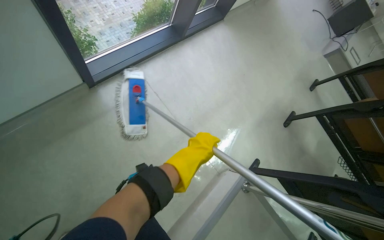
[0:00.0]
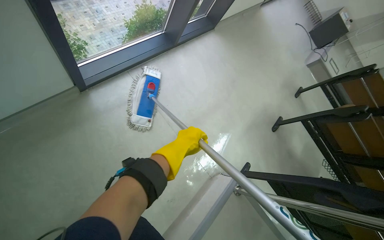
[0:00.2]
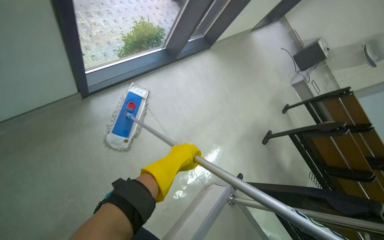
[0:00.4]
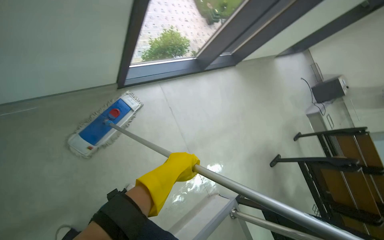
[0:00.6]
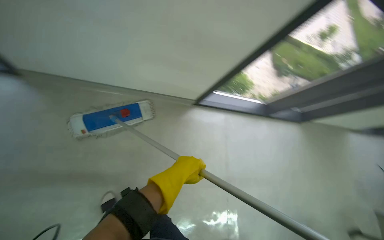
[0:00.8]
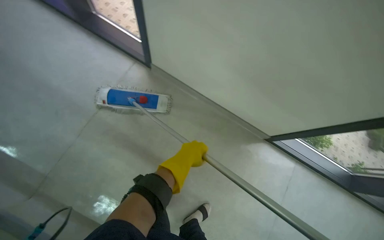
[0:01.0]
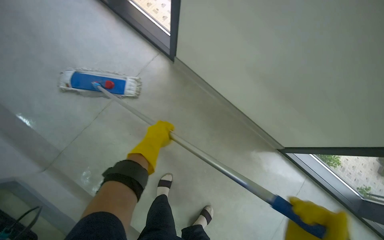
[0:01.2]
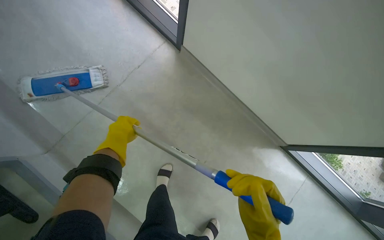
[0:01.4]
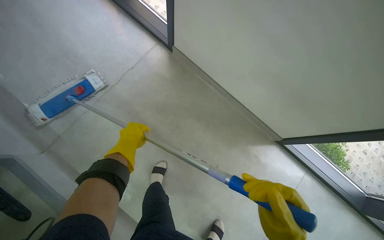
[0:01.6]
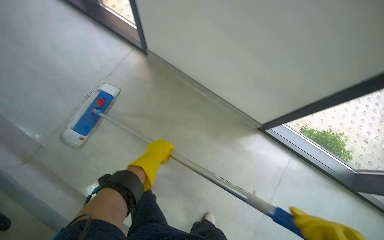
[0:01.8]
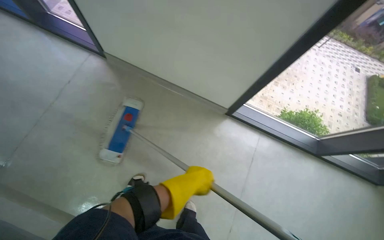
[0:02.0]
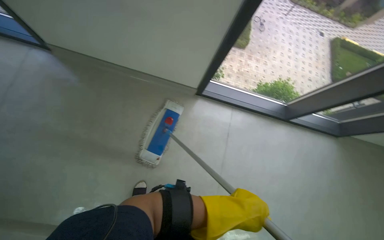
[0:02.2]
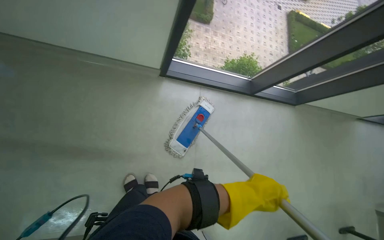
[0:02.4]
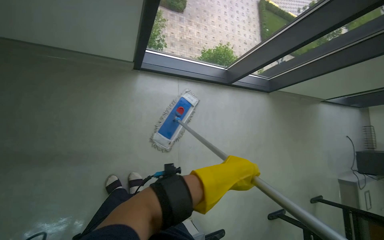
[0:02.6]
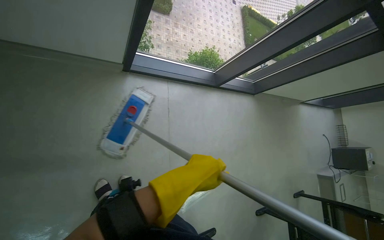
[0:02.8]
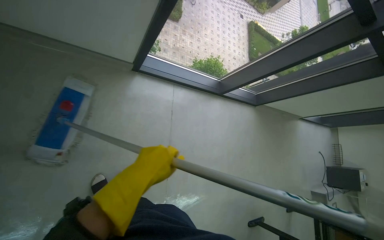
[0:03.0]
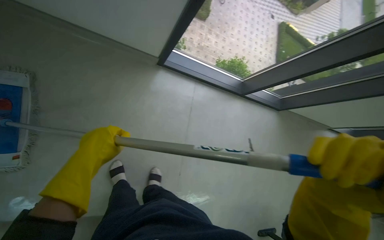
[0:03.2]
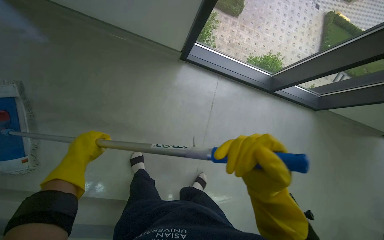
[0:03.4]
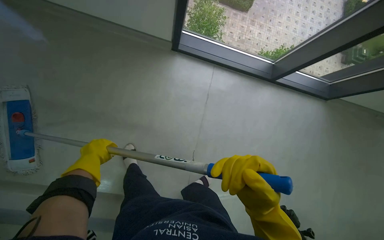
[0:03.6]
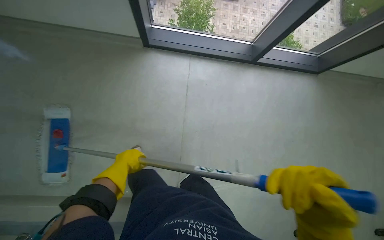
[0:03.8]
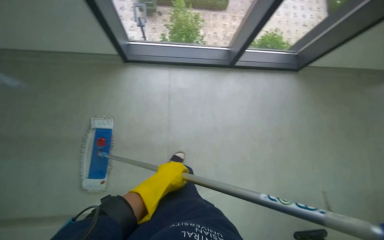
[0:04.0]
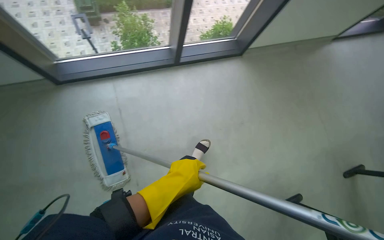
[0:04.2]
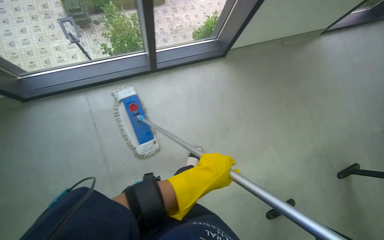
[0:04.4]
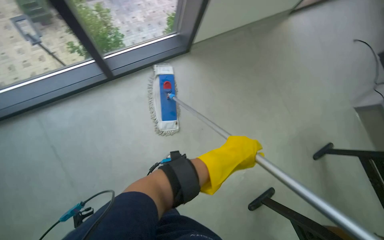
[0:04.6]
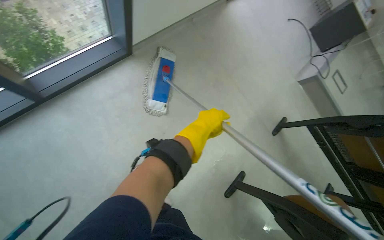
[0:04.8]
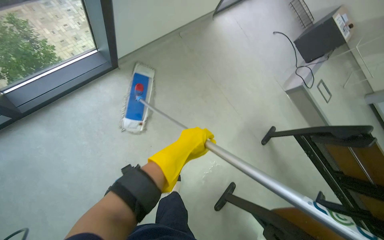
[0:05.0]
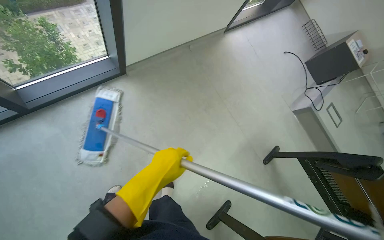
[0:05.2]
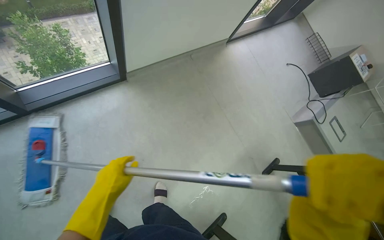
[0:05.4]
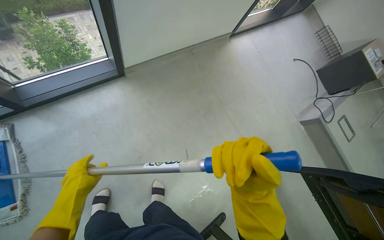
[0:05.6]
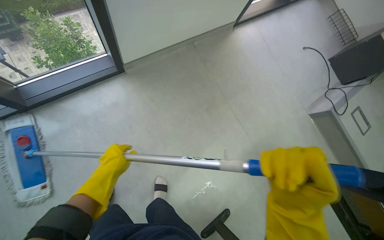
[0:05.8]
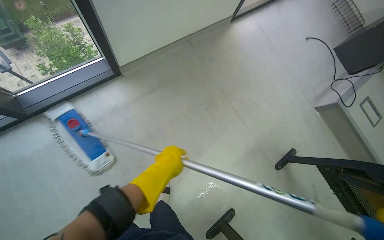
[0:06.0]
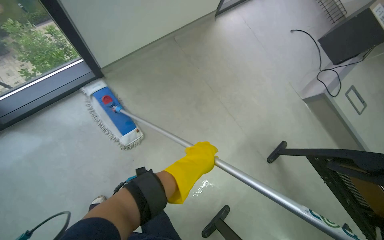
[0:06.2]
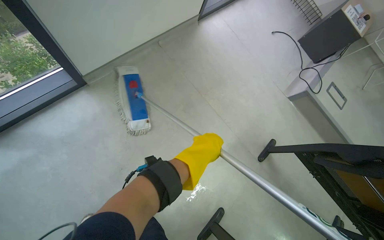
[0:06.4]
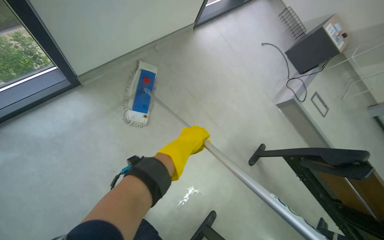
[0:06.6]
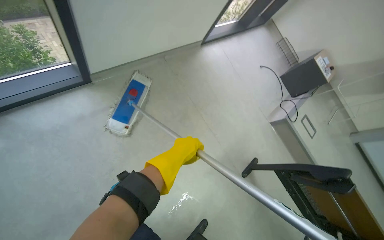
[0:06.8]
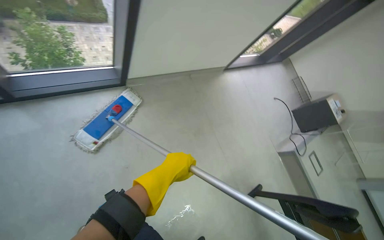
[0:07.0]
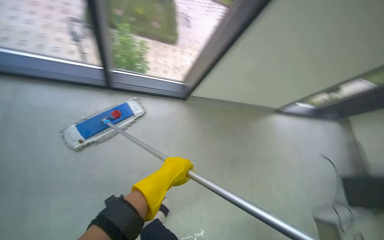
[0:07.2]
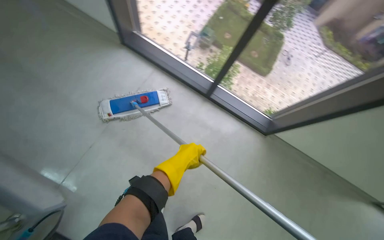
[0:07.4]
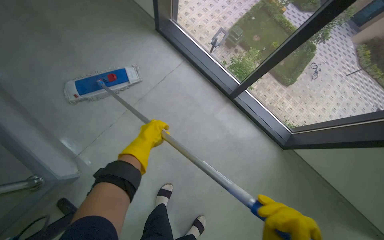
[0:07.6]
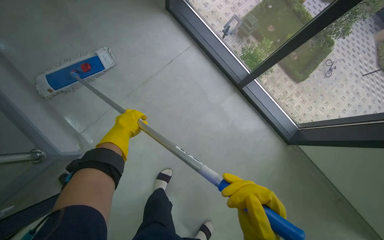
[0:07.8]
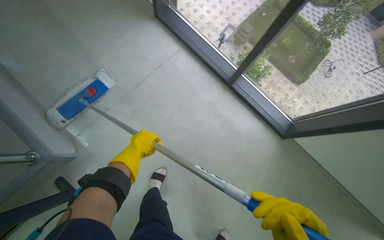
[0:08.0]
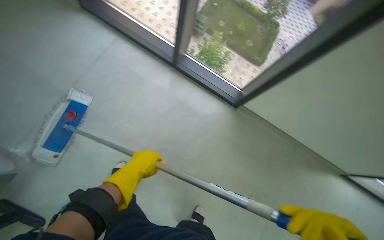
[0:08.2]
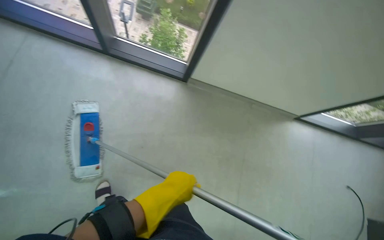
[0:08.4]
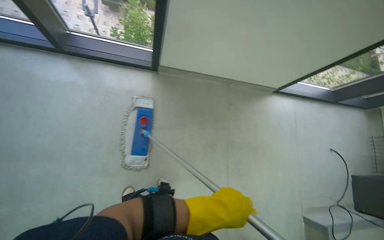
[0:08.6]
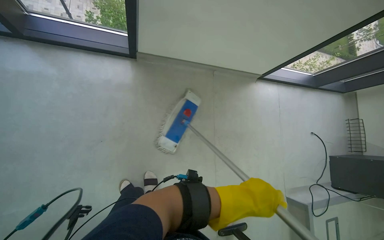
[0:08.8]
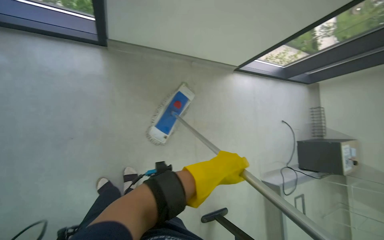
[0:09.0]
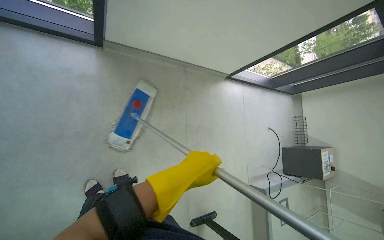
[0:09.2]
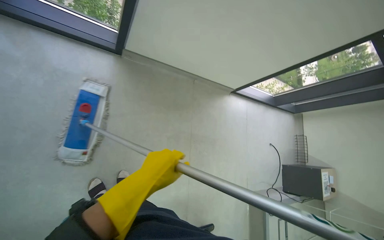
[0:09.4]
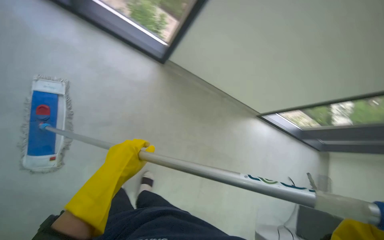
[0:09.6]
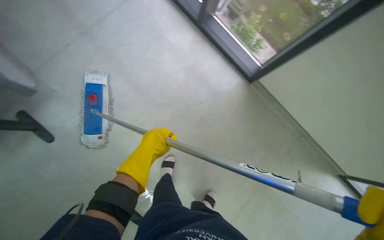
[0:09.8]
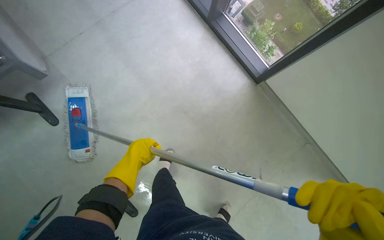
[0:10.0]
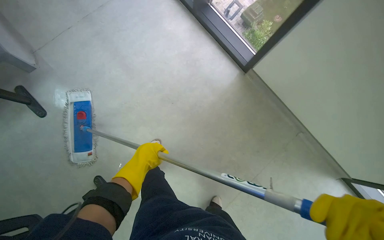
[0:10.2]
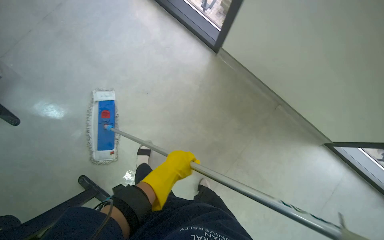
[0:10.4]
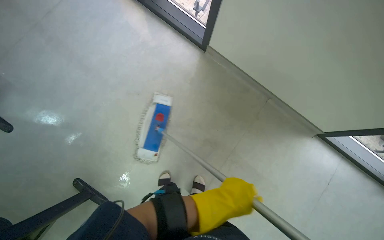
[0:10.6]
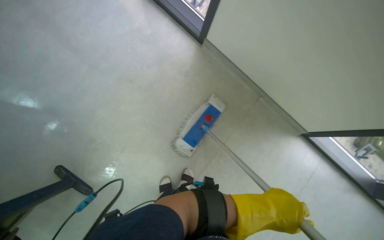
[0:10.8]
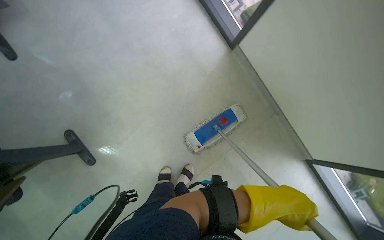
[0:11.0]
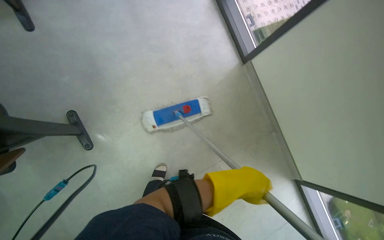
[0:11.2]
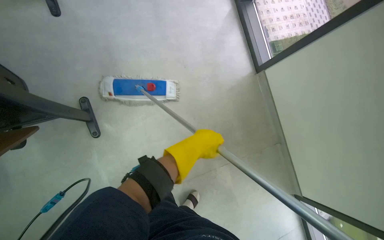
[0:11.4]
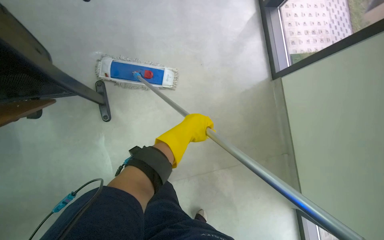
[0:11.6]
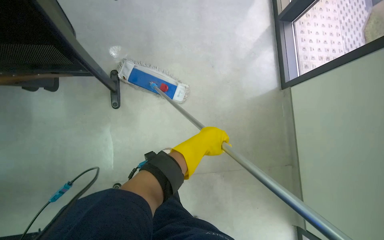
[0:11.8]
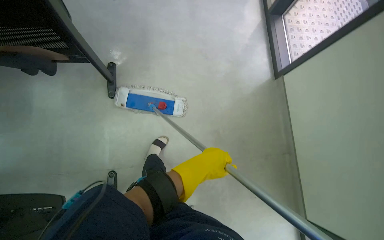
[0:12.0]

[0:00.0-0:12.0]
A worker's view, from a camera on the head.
Job: mopping floor.
The whole recording: Mopping building floor. The worker prepares the mop and mops the floor in the building hallway.
0:00.0 to 0:01.6: The camera pitches upward, by about 15 degrees. The scene turns roughly 25 degrees clockwise in the picture.
0:01.6 to 0:03.0: The wearer moves roughly 50 cm. The wearer looks roughly 45 degrees further to the right.
0:03.0 to 0:04.4: The head travels some 80 cm. The camera is aimed about 20 degrees further to the left. Everything in view rotates about 25 degrees counterclockwise.
0:04.4 to 0:06.0: The camera travels approximately 70 cm.
0:06.0 to 0:07.6: The camera travels some 70 cm. The head turns to the left by roughly 70 degrees. The wearer looks approximately 30 degrees further upward.
0:10.4 to 0:12.0: Everything in view rotates about 40 degrees clockwise.

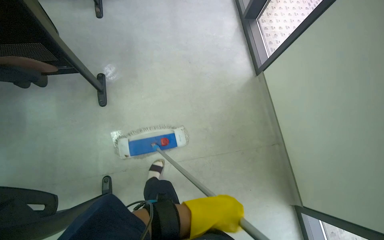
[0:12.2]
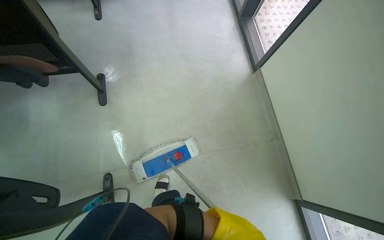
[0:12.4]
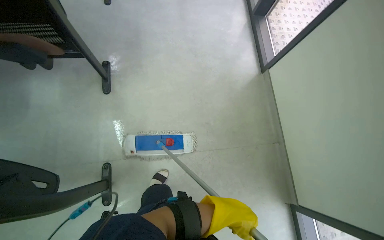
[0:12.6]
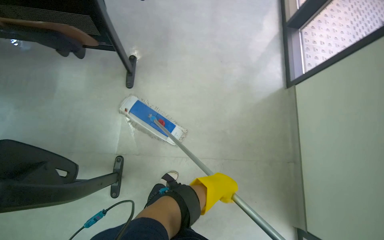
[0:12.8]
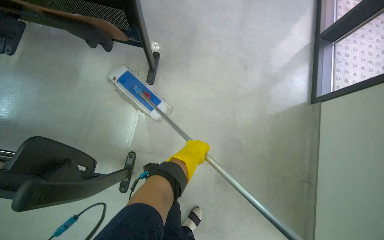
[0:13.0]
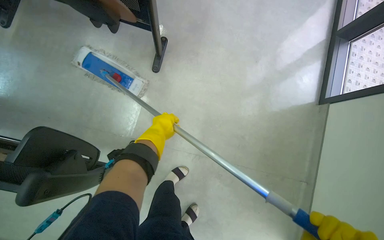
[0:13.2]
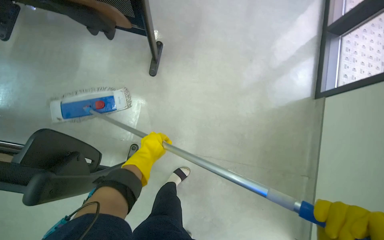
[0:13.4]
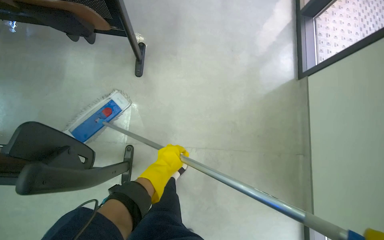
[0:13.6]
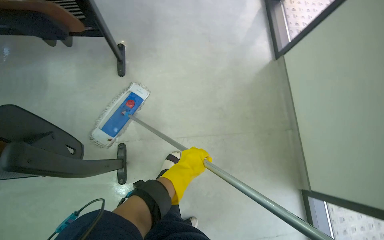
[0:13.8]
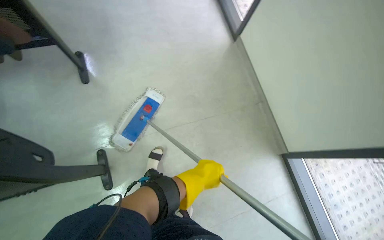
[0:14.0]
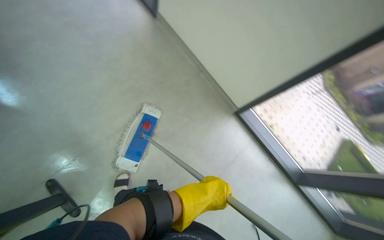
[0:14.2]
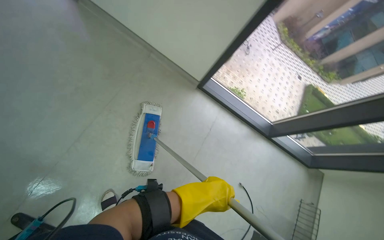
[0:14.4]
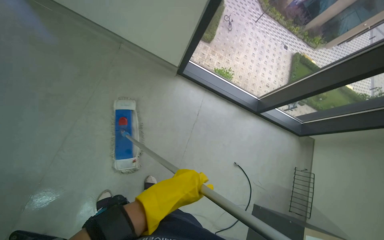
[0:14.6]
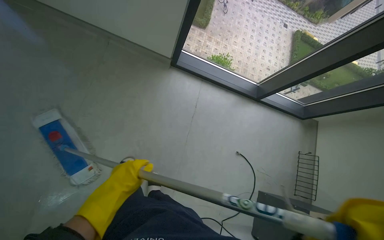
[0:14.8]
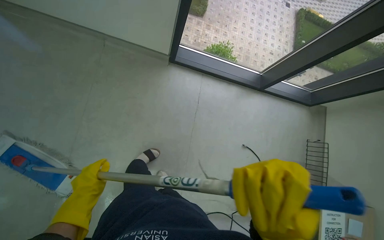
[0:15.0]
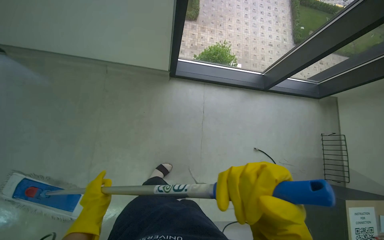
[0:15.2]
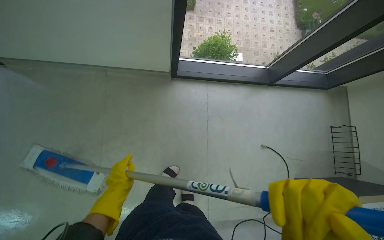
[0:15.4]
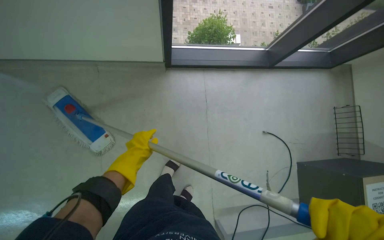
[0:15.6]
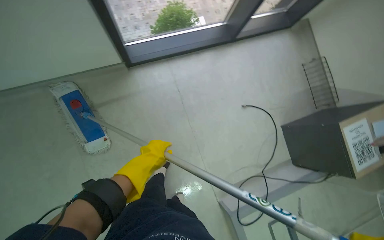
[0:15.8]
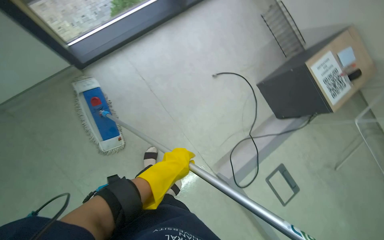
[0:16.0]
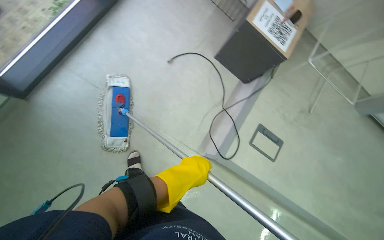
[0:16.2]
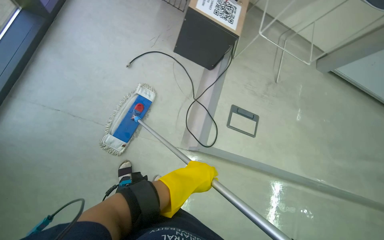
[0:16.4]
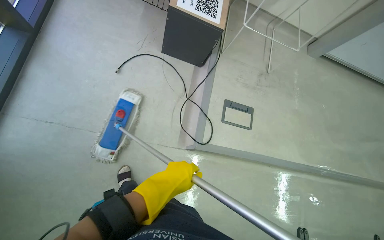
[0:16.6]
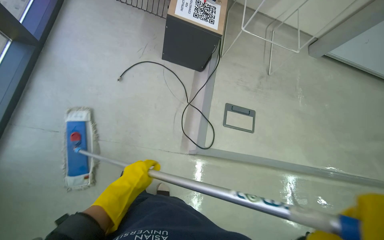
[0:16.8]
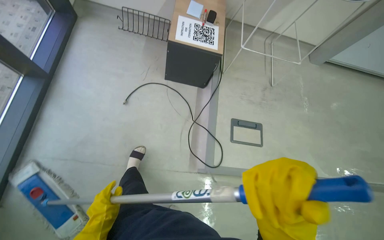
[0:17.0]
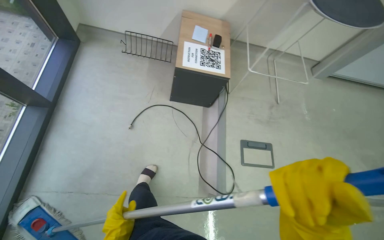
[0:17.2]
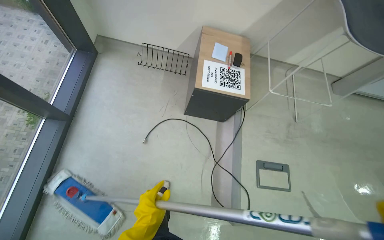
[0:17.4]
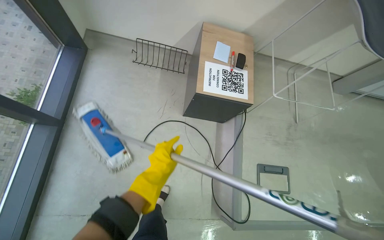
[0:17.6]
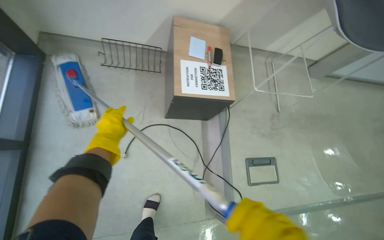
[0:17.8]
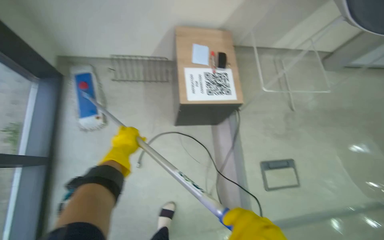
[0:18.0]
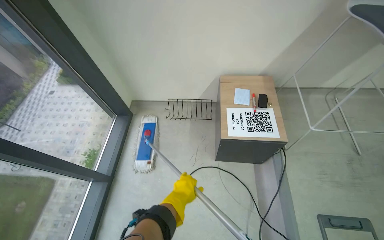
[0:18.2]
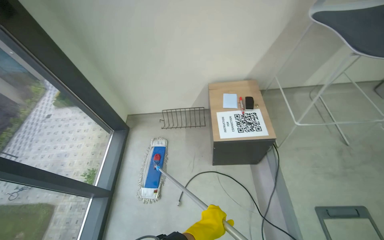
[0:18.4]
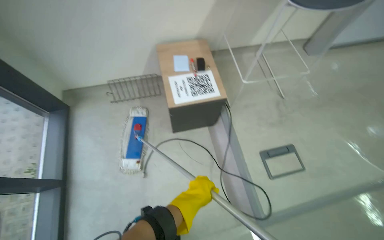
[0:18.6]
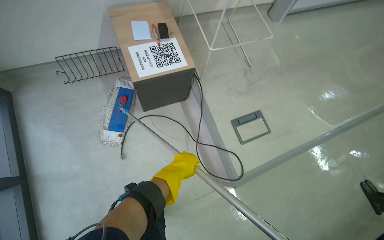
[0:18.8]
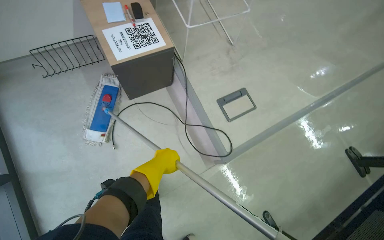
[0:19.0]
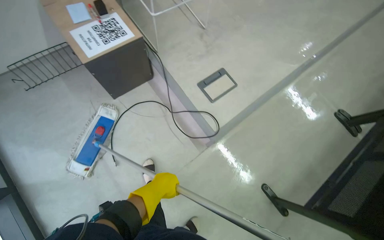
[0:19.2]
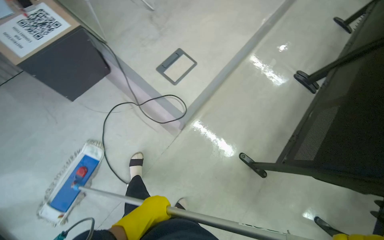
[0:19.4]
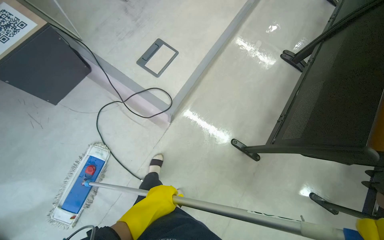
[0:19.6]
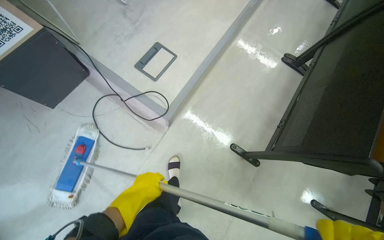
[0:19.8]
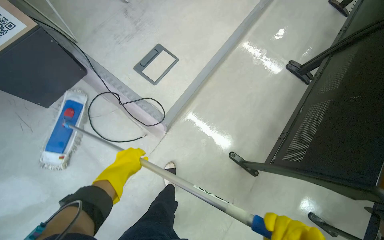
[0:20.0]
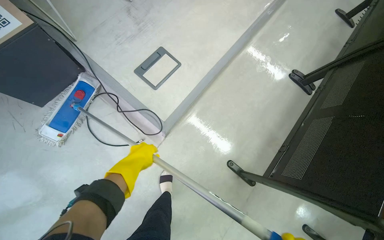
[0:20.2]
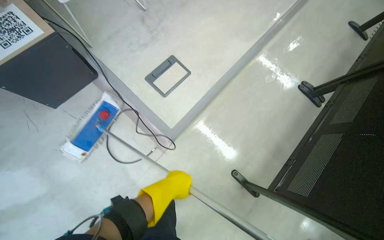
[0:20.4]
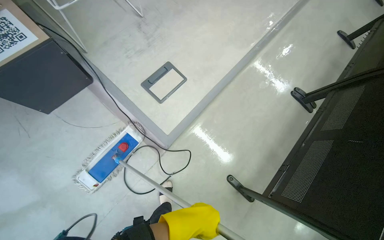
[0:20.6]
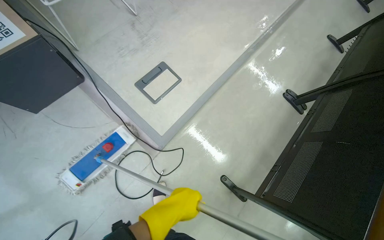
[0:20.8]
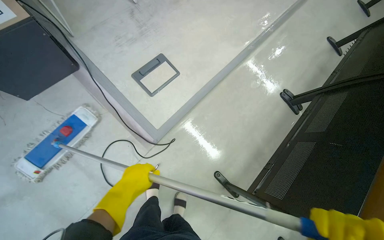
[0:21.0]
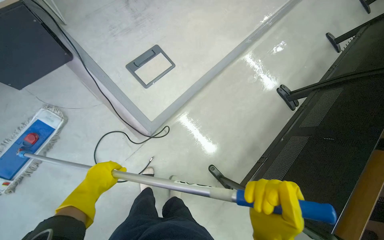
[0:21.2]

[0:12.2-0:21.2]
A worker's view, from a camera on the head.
Job: mopping floor.
The whole recording: Mopping building floor. The worker prepares the mop and mops the floor in the building hallway.
0:13.8 to 0:15.2: The scene turns roughly 50 degrees counterclockwise in the picture.
0:15.2 to 0:16.6: The camera is carried about 40 cm. The wearer looks roughly 80 degrees further to the right. The view tips downward by roughly 20 degrees.
0:16.6 to 0:18.2: The wearer moves approximately 50 cm. The camera is aimed approximately 20 degrees further to the left. The view tips upward by about 15 degrees.
0:18.2 to 0:19.8: The wearer moves approximately 60 cm. The wearer looks roughly 60 degrees further to the right. The camera pitches downward, by about 25 degrees.
